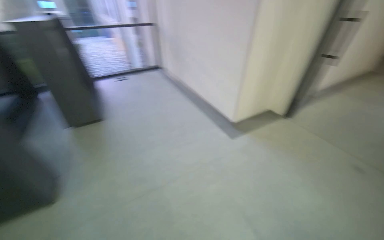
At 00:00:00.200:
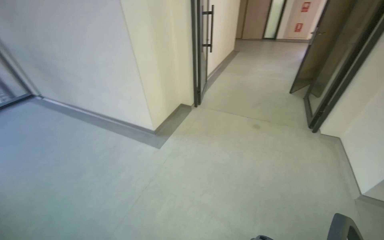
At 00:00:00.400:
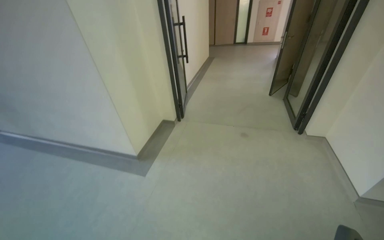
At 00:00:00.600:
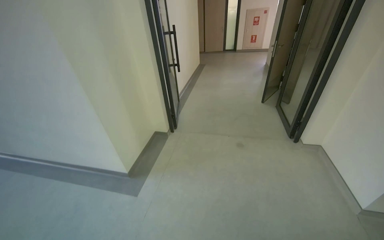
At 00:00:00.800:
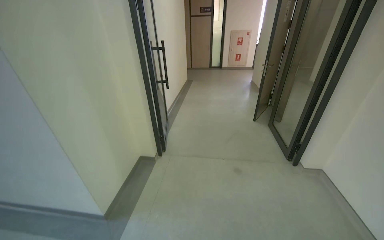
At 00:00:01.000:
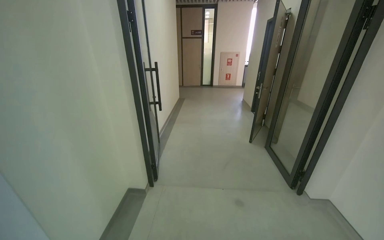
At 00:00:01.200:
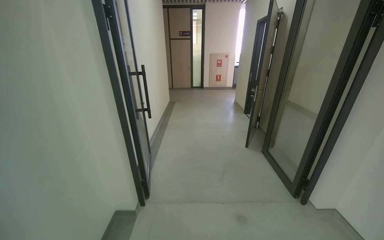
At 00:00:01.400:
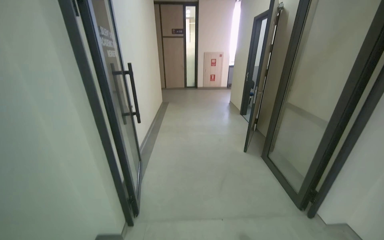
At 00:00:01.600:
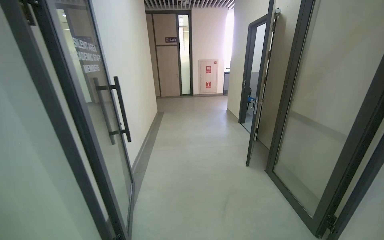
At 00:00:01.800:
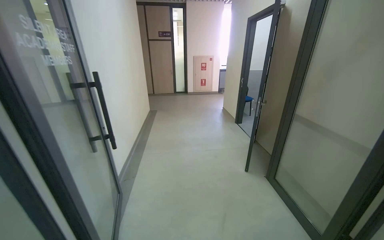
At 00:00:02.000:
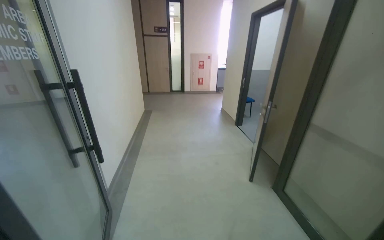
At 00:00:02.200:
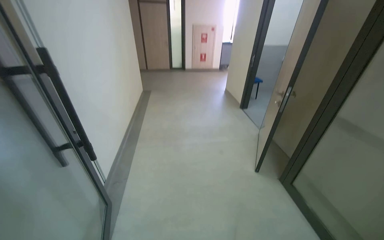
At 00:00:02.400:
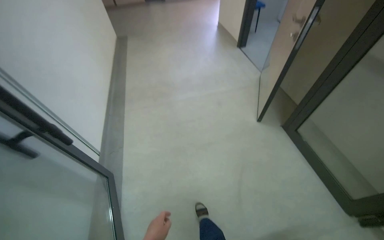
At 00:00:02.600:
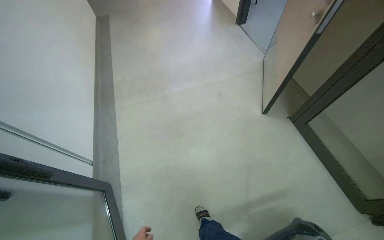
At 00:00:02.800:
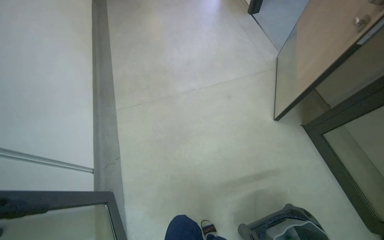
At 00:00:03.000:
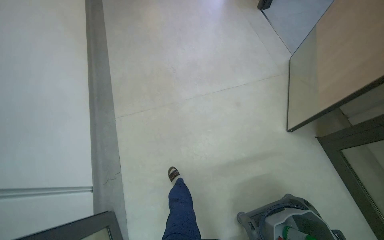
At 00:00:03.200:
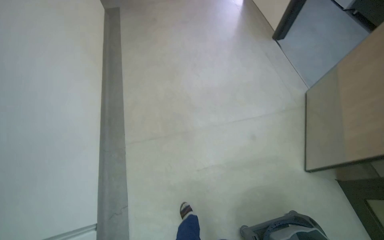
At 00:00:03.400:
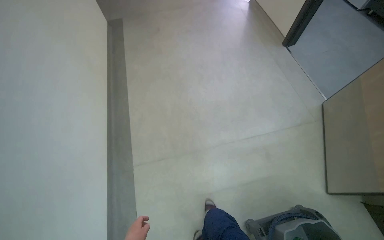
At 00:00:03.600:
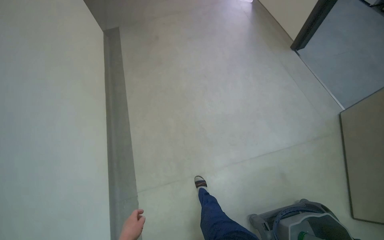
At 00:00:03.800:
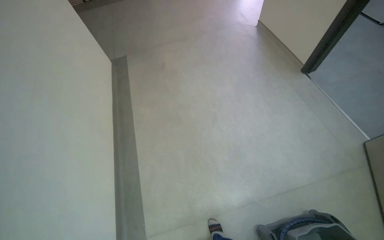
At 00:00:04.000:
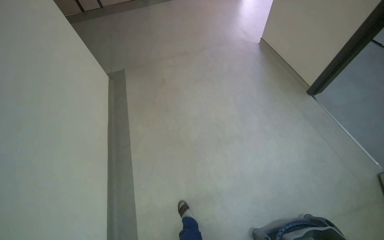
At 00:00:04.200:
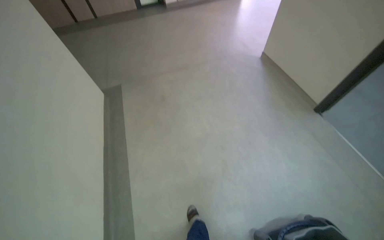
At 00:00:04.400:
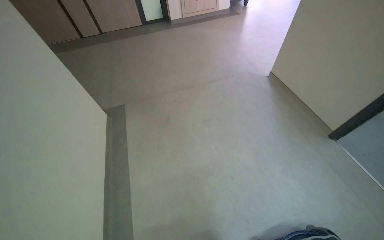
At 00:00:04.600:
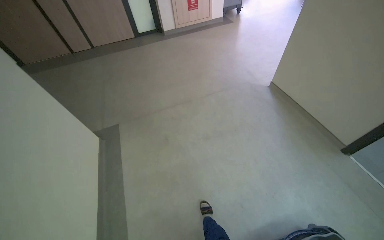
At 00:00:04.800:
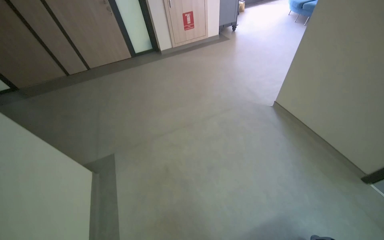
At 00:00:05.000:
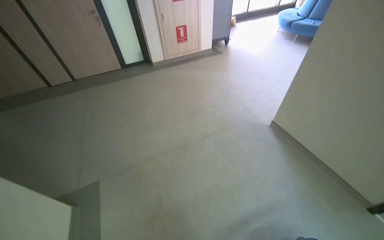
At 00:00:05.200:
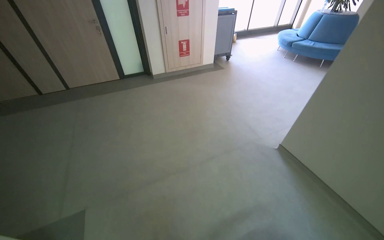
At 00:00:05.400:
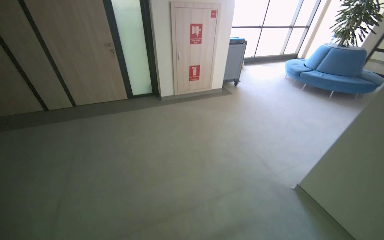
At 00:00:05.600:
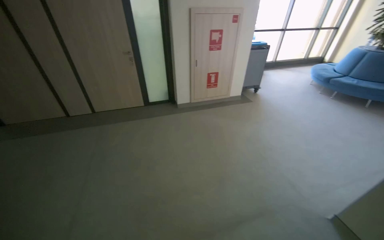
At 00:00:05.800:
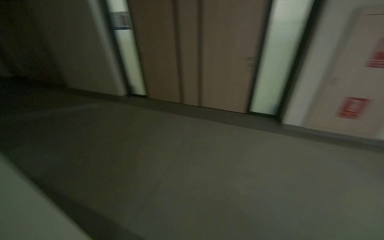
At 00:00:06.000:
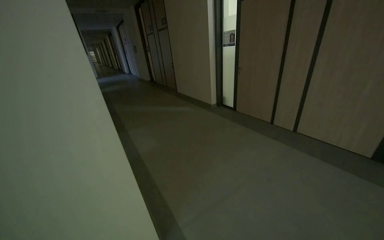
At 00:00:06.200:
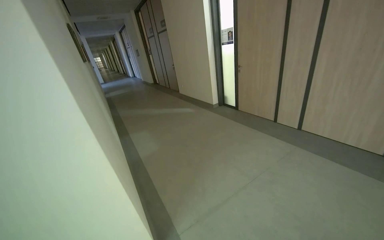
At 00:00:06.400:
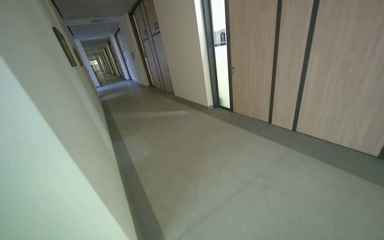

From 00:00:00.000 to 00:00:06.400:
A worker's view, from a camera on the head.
Job: preparing cleaning supplies.
The whole recording: Preparing and moving cleaning cart. The worker fills a bucket with water, places a mop inside, loads the bucket onto a cleaning cart, and pushes the cart.
From 00:00:00.000 to 00:00:01.600: The wearer moves roughly 1.5 m. The wearer looks about 65 degrees further to the right. The view tilts some 15 degrees upward.
From 00:00:01.600 to 00:00:03.200: The camera is carried about 1.5 m. The view tilts about 45 degrees downward.
From 00:00:03.200 to 00:00:04.800: The head travels approximately 2 m. The view tips upward by roughly 15 degrees.

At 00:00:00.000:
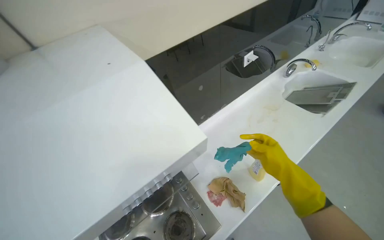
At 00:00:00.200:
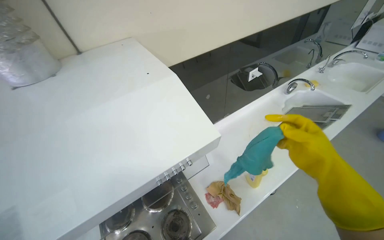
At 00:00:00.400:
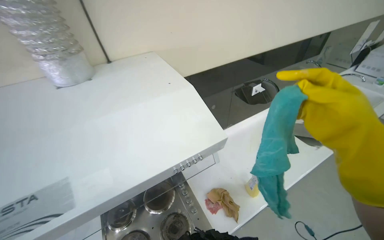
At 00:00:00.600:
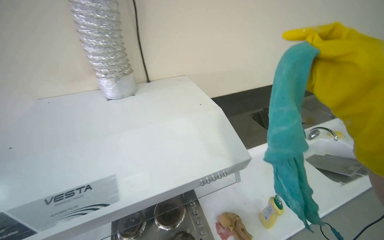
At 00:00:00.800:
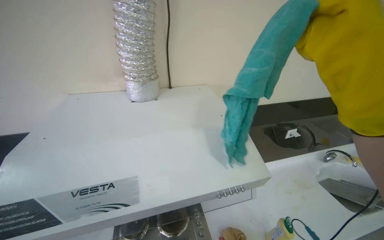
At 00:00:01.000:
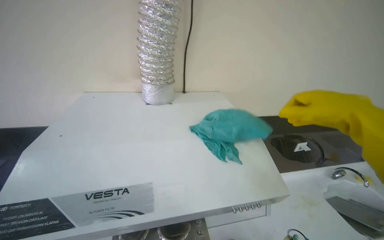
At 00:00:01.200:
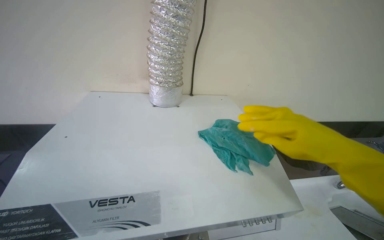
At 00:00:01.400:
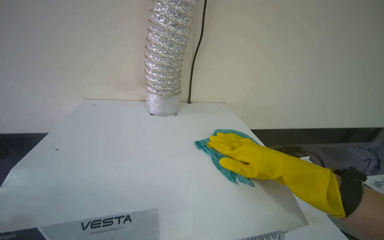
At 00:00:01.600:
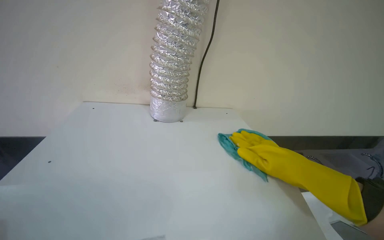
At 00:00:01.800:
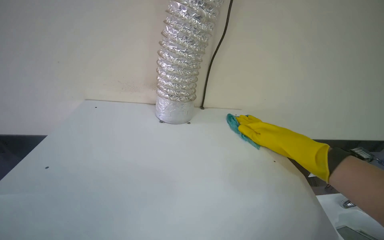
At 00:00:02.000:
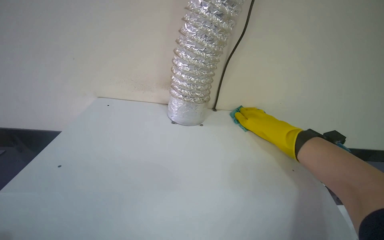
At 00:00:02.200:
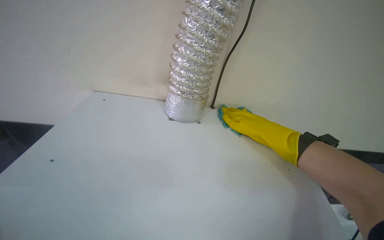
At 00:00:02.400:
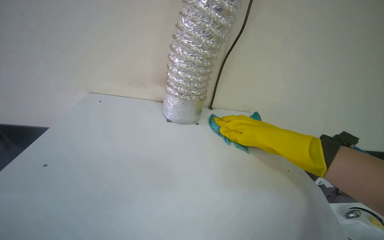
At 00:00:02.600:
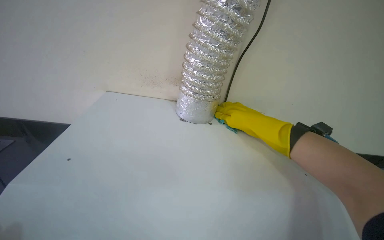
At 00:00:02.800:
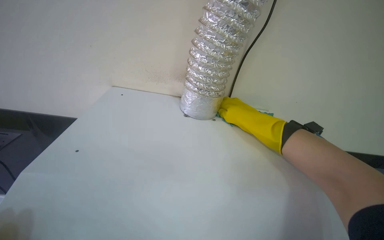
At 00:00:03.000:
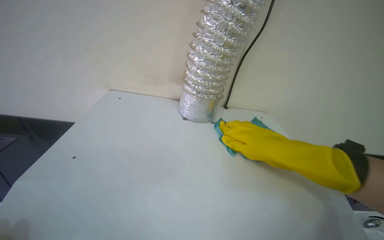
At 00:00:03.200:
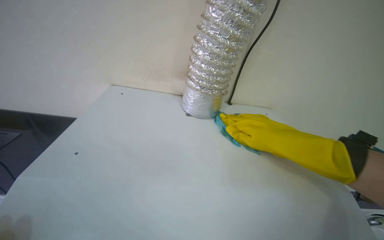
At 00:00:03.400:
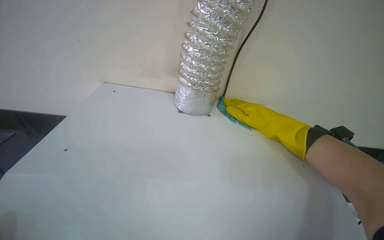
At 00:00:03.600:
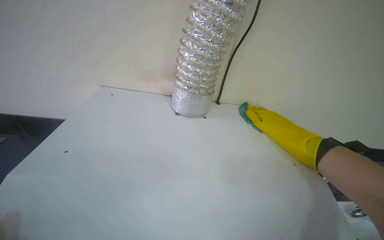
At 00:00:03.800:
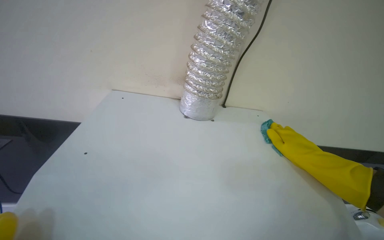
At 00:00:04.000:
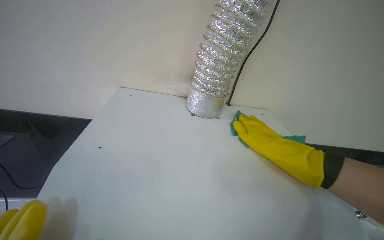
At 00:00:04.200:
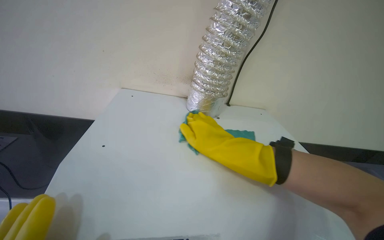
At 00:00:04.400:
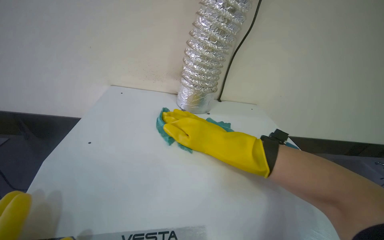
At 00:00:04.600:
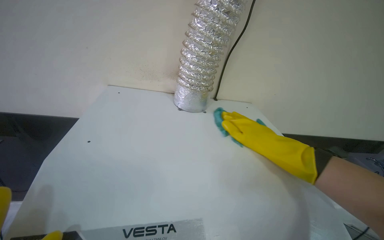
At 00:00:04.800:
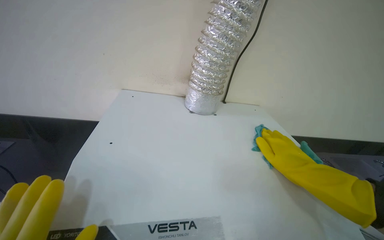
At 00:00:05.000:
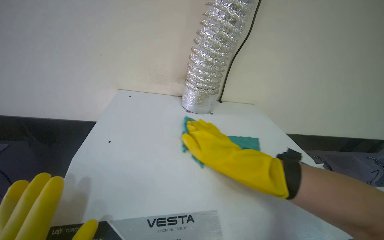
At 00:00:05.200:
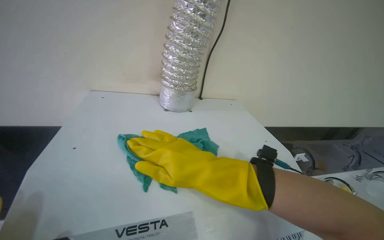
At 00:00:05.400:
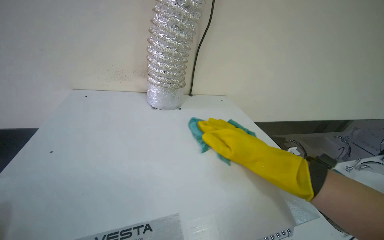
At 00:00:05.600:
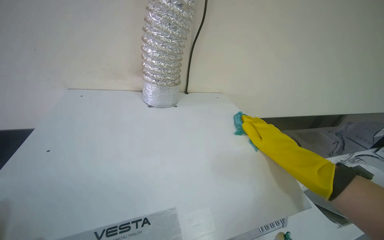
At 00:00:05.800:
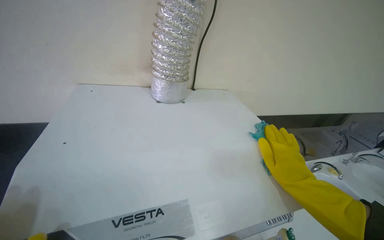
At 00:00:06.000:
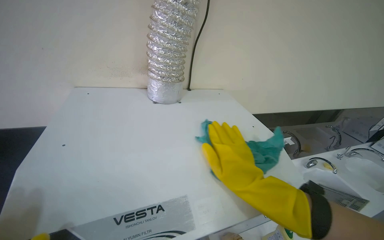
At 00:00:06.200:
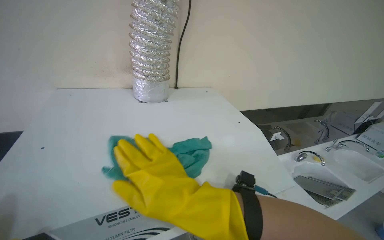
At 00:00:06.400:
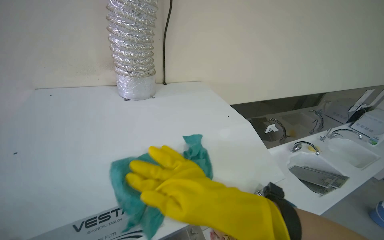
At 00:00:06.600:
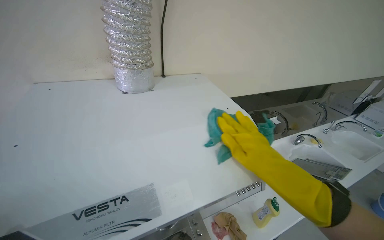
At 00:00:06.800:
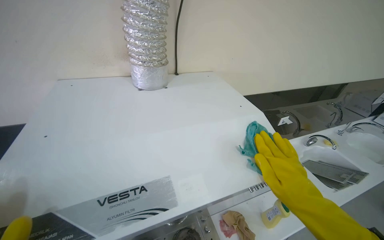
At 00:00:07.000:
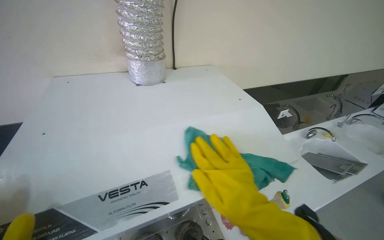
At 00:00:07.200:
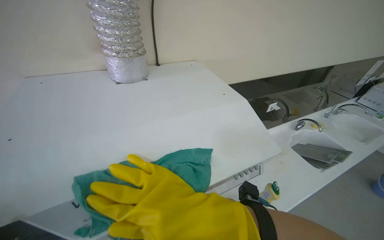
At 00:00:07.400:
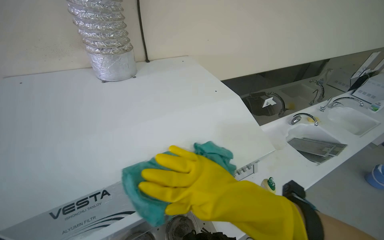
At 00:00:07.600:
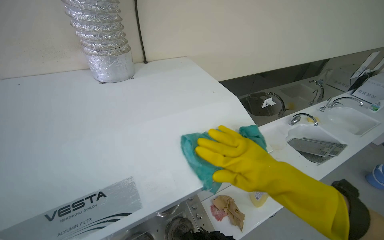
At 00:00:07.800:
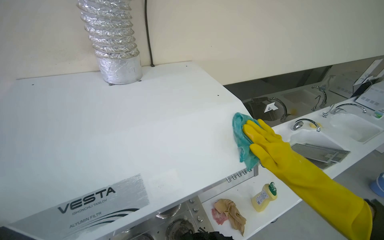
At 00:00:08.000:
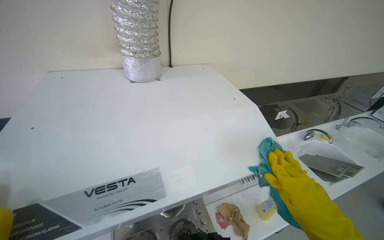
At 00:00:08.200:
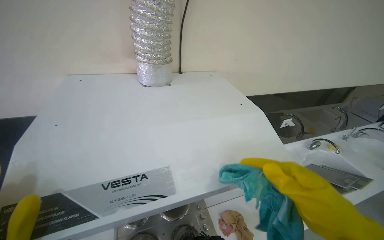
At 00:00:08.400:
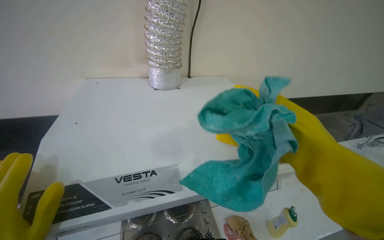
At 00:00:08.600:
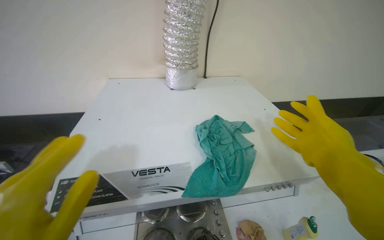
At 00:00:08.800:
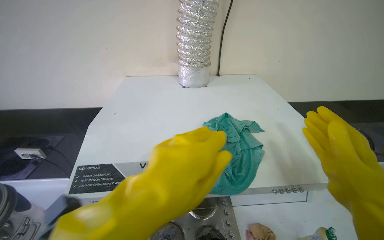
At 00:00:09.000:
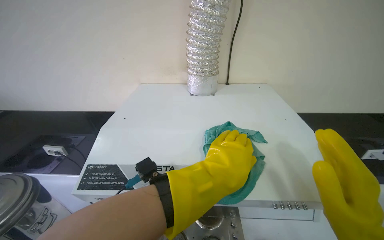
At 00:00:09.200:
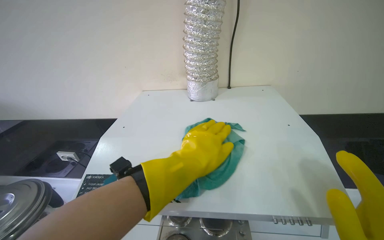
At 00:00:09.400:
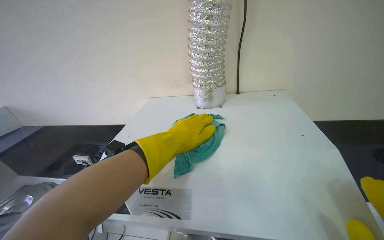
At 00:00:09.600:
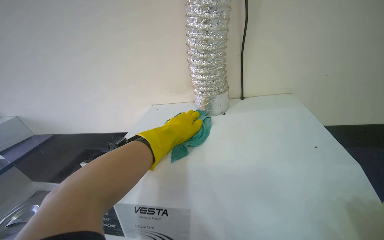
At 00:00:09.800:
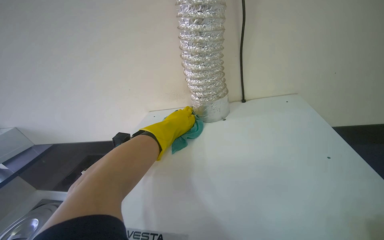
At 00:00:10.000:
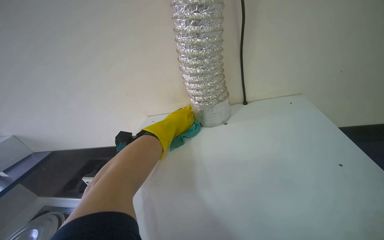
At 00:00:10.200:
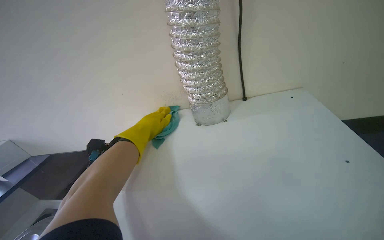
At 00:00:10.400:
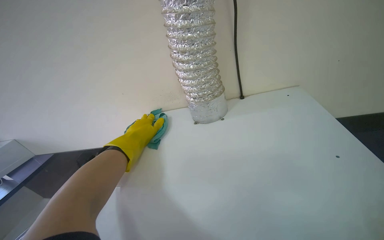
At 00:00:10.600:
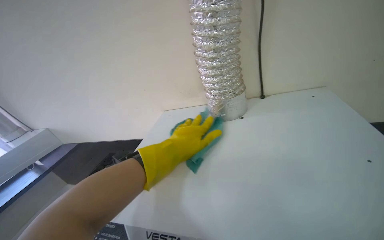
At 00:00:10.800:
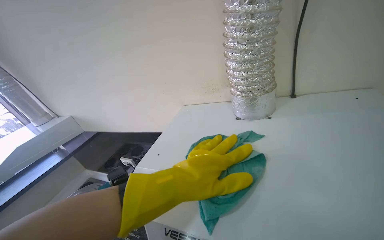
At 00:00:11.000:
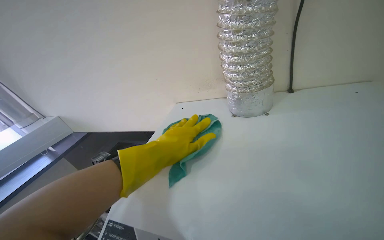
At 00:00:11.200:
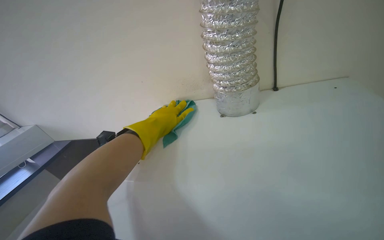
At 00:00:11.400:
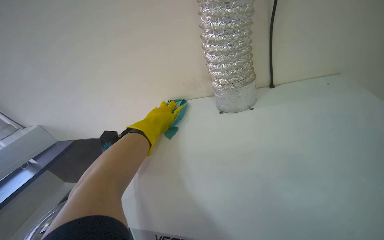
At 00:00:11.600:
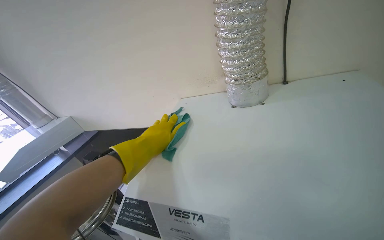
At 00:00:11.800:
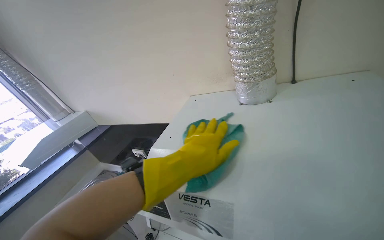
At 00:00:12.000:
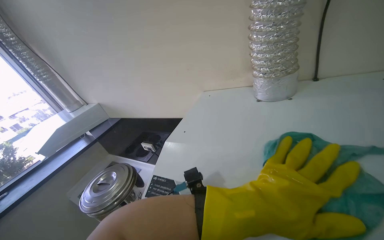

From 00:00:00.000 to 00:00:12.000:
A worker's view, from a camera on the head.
Job: cleaning kitchen.
The whole recording: Wiping top of range hood. The worker wipes the top surface of the range hood with a brown cloth.
From 00:00:00.000 to 00:00:01.600: The view tips upward by about 20 degrees. The scene turns about 30 degrees clockwise in the picture.
From 00:00:01.600 to 00:00:03.000: The right hand moves to the left and up the picture, about 15 cm.
From 00:00:03.000 to 00:00:04.400: The right hand shifts approximately 15 cm to the left.
From 00:00:04.400 to 00:00:06.000: The right hand goes left and right, approximately 30 cm each way, reversing 3 times.
From 00:00:06.000 to 00:00:07.600: The right hand moves left and right over about 25 cm, changing direction 3 times.
From 00:00:07.600 to 00:00:09.000: The wearer looks roughly 30 degrees further to the left.
From 00:00:09.000 to 00:00:10.400: The left hand shifts about 35 cm farther from the camera and to the left.
From 00:00:10.400 to 00:00:12.000: The left hand swings left and right, roughly 25 cm each way, with 2 reversals.
